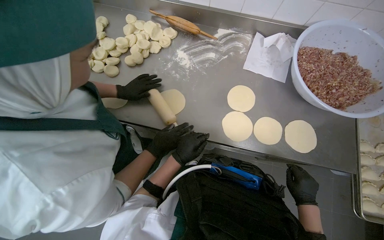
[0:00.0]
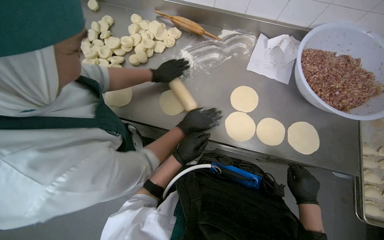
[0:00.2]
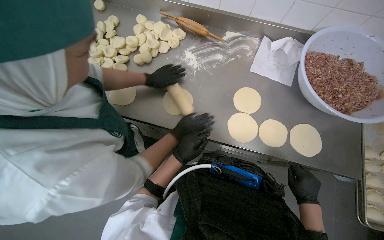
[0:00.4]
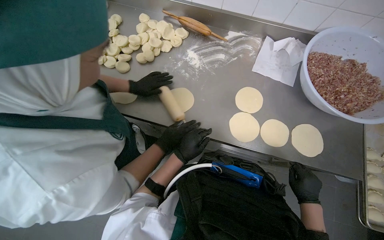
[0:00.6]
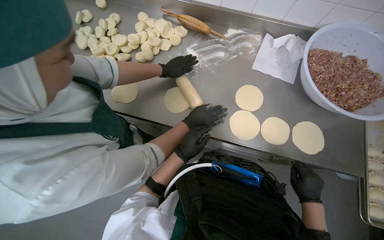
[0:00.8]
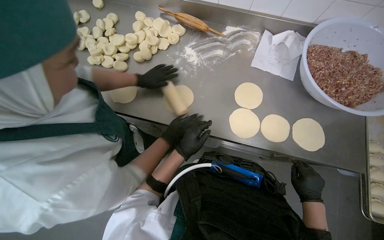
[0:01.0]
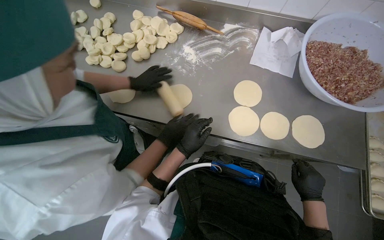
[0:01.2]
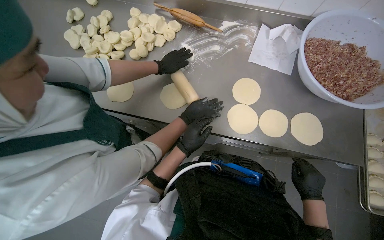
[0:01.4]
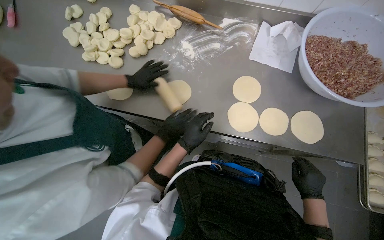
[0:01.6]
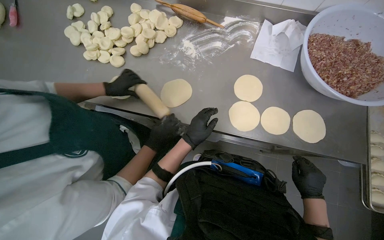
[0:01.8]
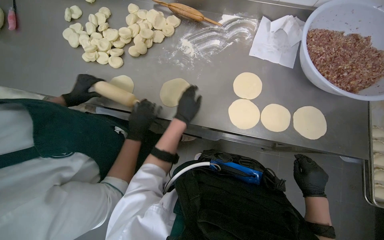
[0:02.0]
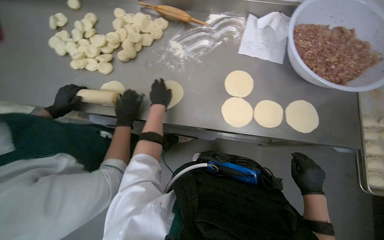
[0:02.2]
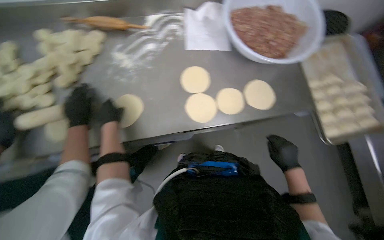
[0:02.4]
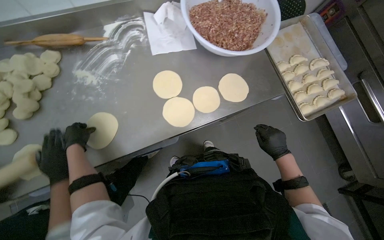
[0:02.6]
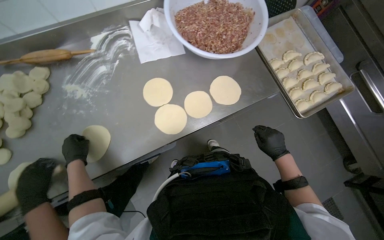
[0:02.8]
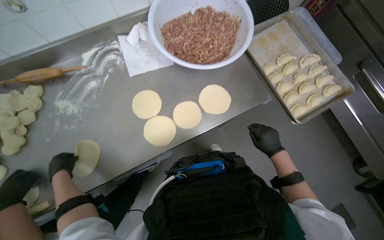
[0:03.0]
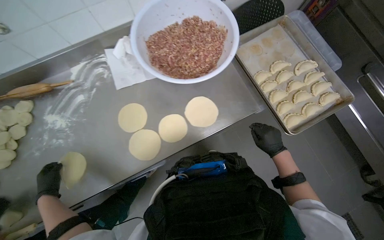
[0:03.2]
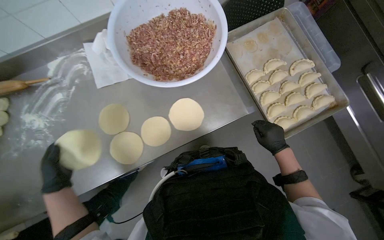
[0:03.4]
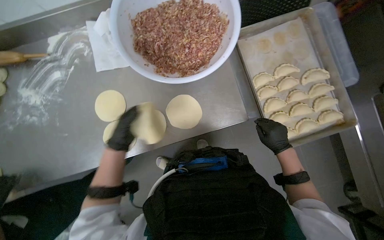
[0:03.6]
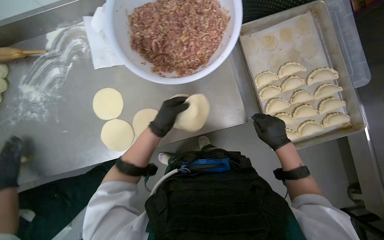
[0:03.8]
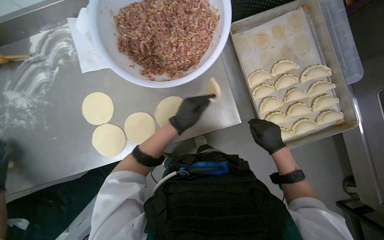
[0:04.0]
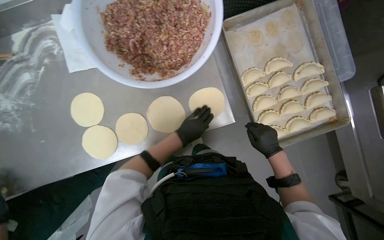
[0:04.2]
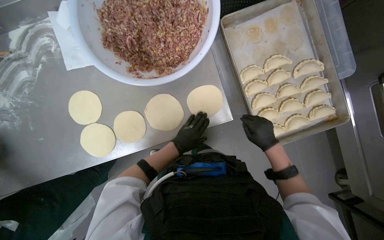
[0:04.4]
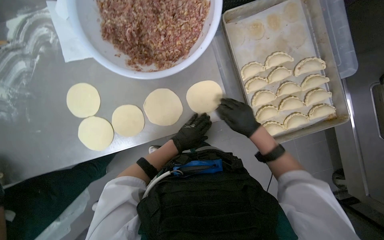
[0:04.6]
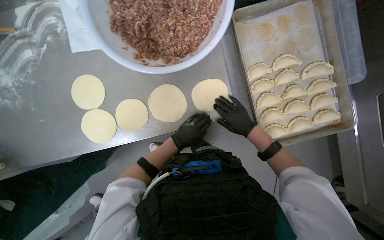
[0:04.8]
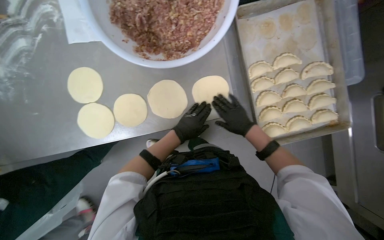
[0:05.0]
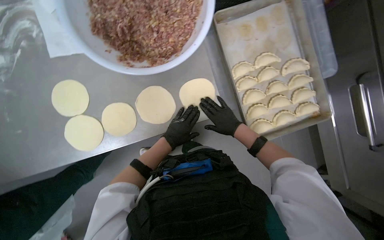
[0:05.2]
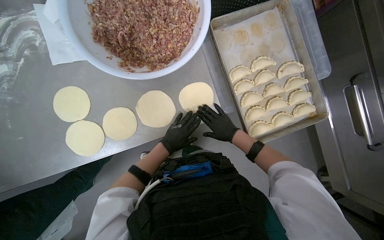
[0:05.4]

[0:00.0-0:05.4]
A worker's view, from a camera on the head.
Job: preparing food.
The whole recording: Rolling and arranging dough circles. The worker rolls out dough circles and arranges them on the table.
0:00.0 to 0:01.4: The left hand swings nearer and farther, roughly 10 cm each way, with 2 reversals.
0:01.4 to 0:02.8: The wearer looks roughly 40 degrees further to the right.
0:02.8 to 0:04.0: The camera travels roughly 40 cm. The view tips downward by roughly 10 degrees.
0:04.0 to 0:05.4: The left hand travels farther from the camera and down the picture by some 15 cm.

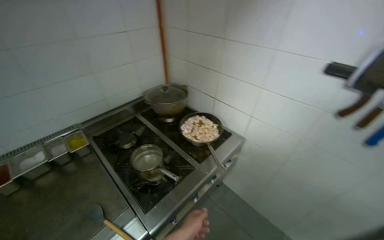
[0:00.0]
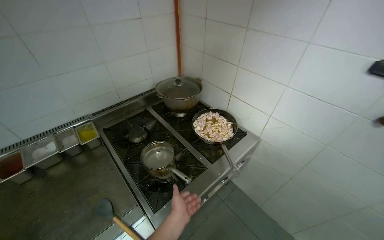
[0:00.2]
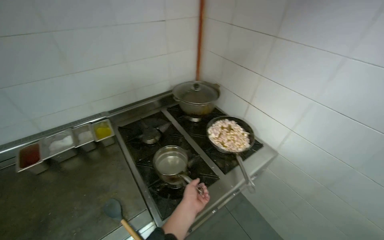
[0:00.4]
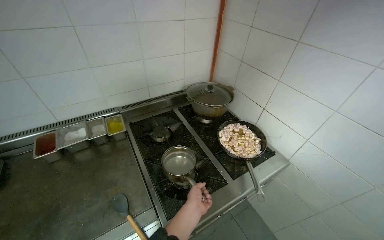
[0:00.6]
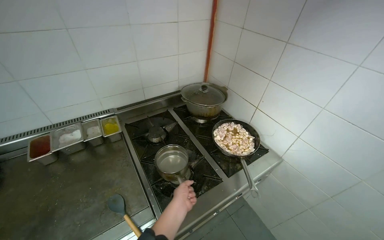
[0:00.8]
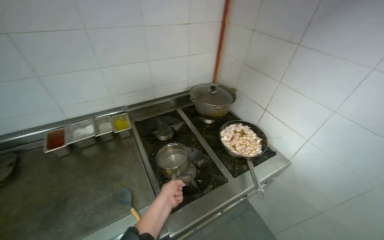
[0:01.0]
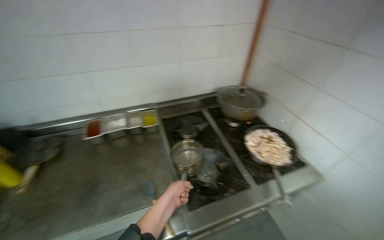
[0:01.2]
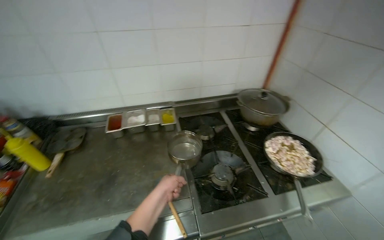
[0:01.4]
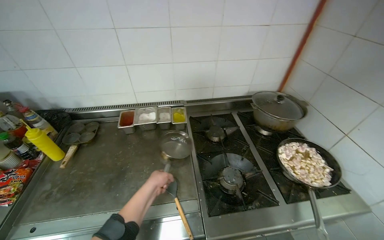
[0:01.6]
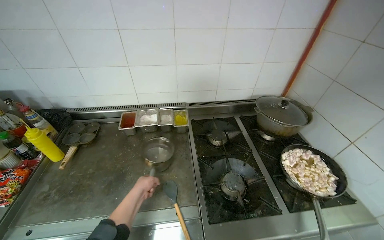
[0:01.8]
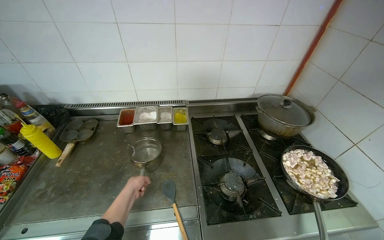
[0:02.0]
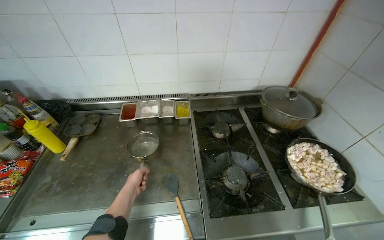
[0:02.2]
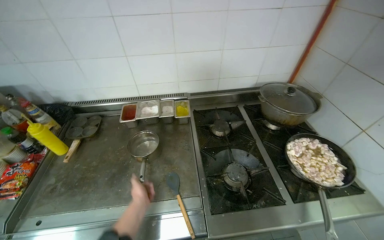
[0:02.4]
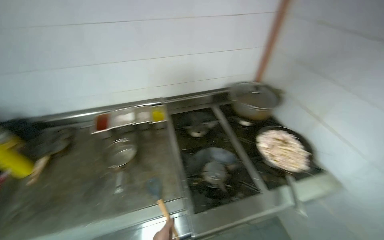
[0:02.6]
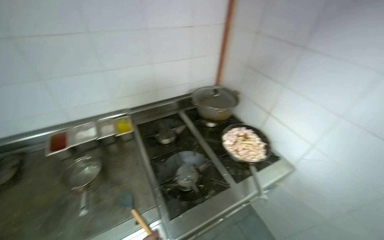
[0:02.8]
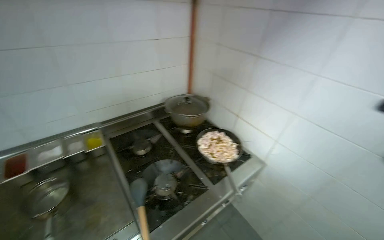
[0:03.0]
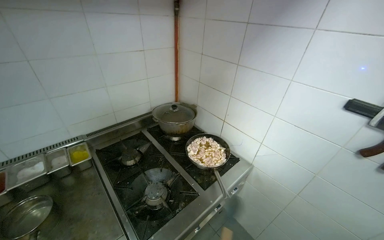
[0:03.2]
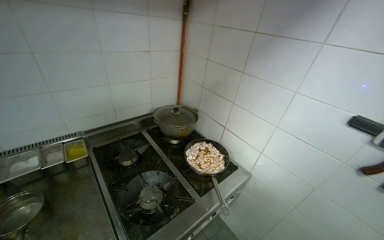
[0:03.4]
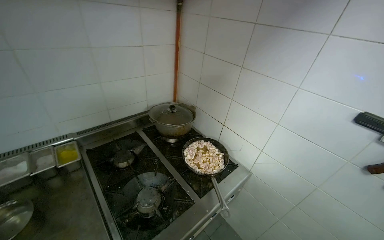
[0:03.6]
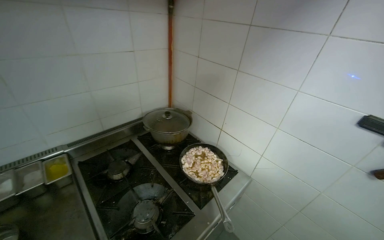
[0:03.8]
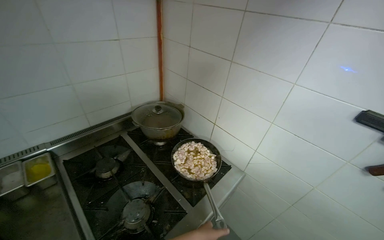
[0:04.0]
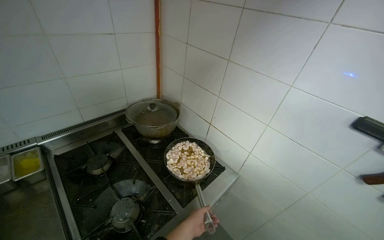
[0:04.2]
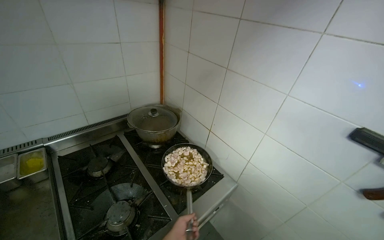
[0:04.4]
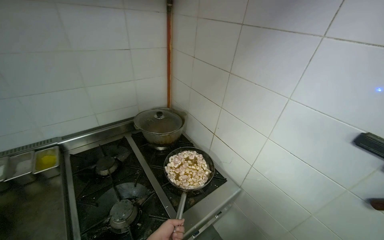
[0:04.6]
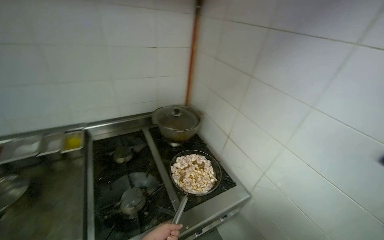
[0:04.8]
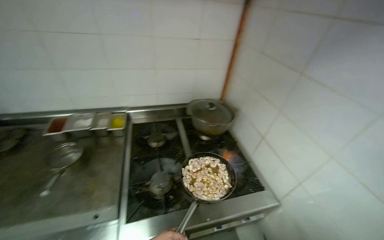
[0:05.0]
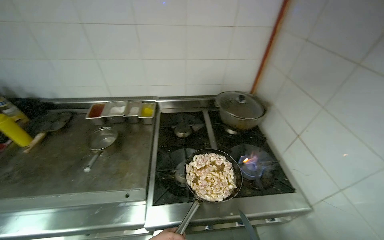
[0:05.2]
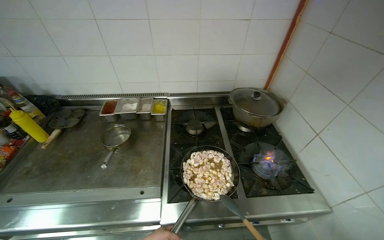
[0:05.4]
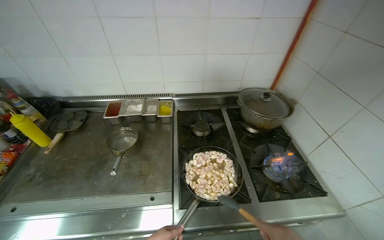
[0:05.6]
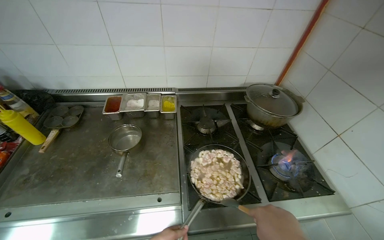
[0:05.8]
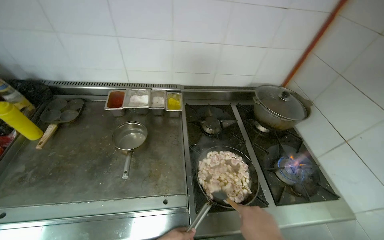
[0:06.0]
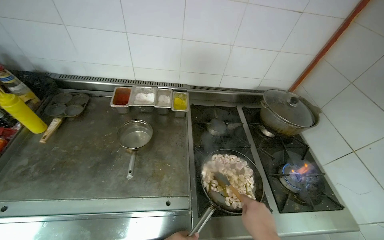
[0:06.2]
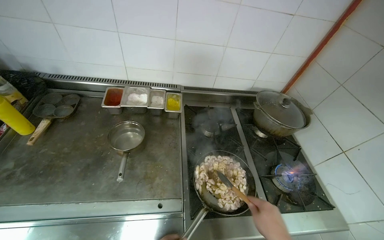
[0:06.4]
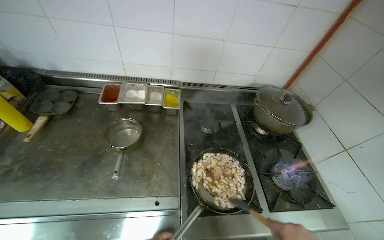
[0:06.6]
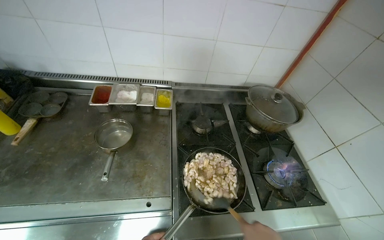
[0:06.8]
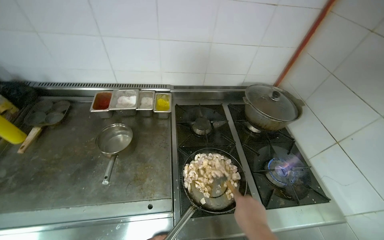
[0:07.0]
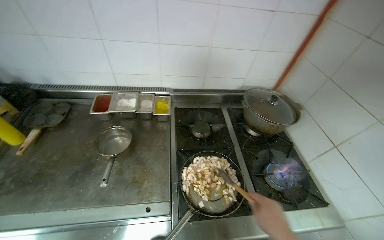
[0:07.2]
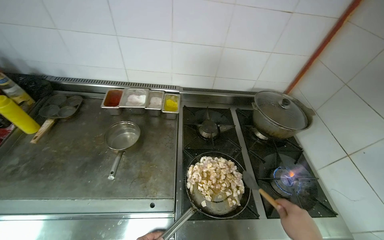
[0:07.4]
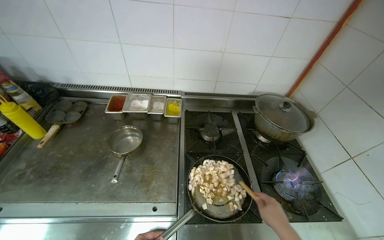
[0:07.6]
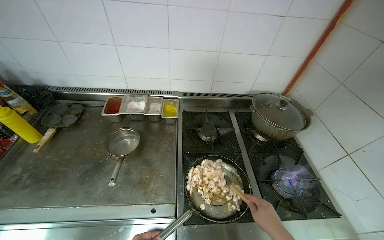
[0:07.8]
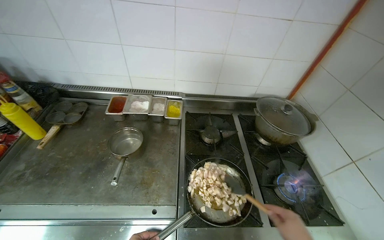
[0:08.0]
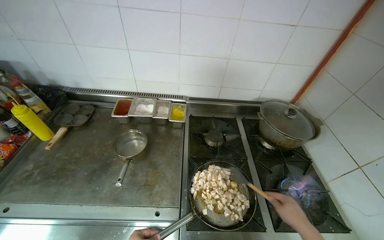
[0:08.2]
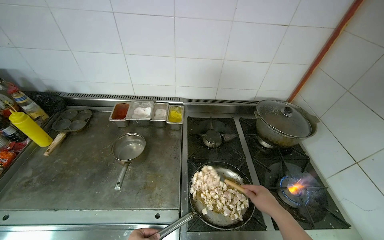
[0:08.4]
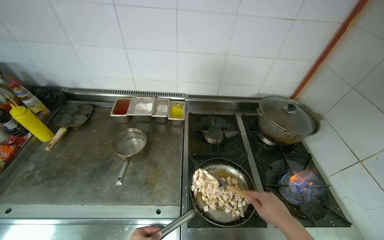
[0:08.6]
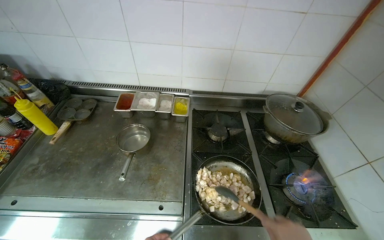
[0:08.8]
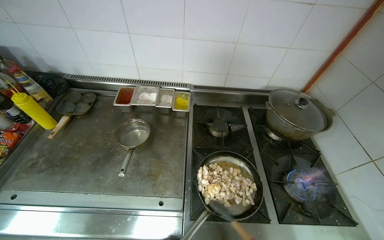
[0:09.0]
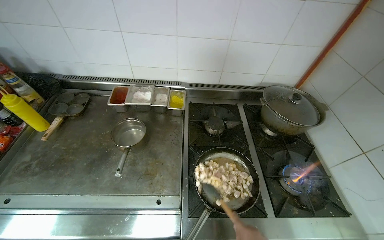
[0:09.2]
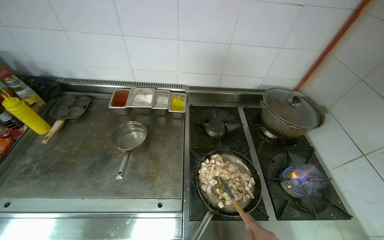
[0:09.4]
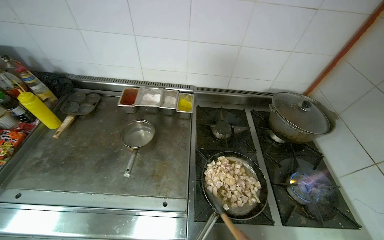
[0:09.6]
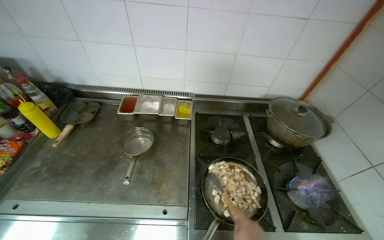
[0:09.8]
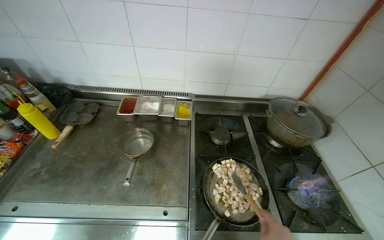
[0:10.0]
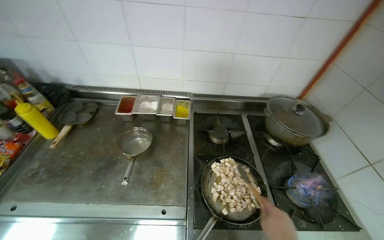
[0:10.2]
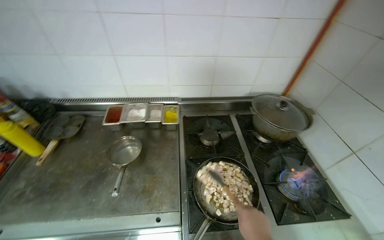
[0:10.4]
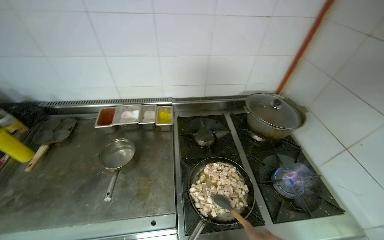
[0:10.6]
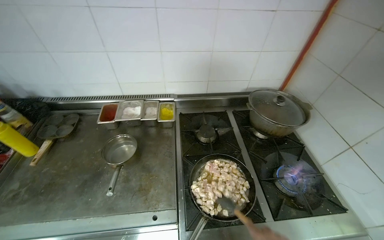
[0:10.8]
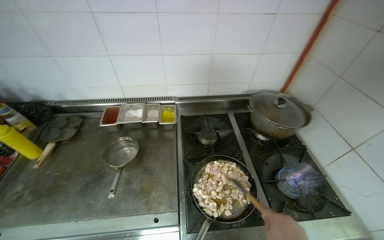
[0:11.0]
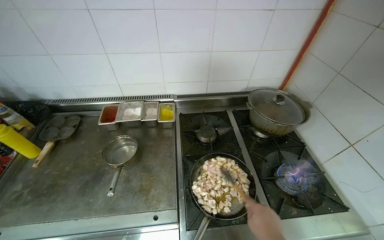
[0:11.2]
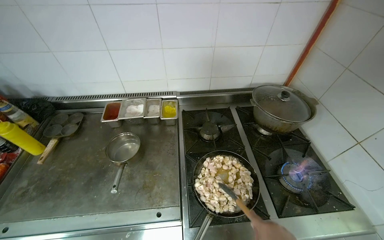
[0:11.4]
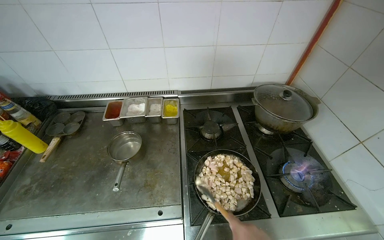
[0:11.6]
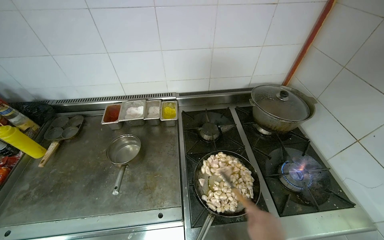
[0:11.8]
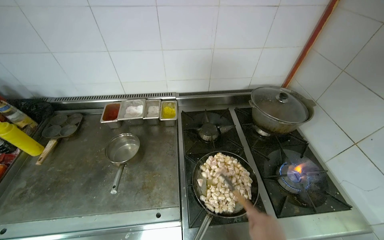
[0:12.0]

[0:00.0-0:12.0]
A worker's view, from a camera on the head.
Job: cooking food.
The whole recording: Cooking food in pan. The worker turns on the stove, stirs food in a pan, and adds chopped onion to it.
0:00.0 to 0:01.6: The head turns to the left by roughly 35 degrees.
0:01.6 to 0:03.0: The head turns to the right by roughly 30 degrees.
0:04.4 to 0:06.0: The wearer looks about 35 degrees further to the left.

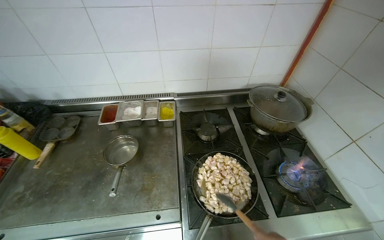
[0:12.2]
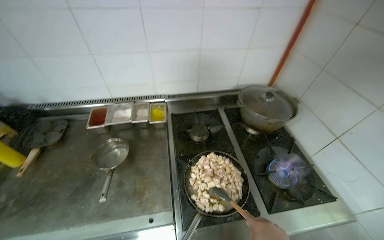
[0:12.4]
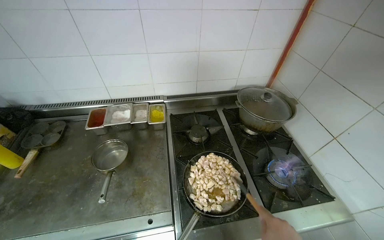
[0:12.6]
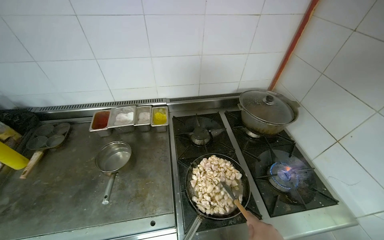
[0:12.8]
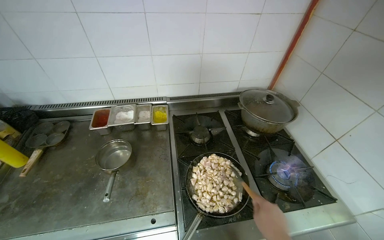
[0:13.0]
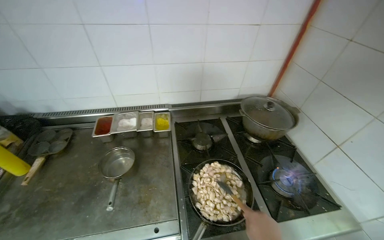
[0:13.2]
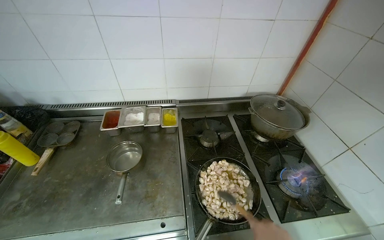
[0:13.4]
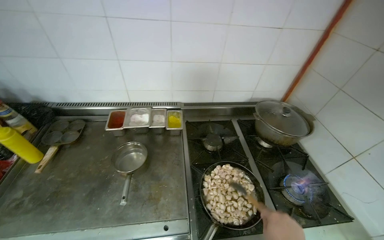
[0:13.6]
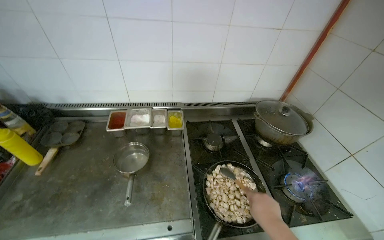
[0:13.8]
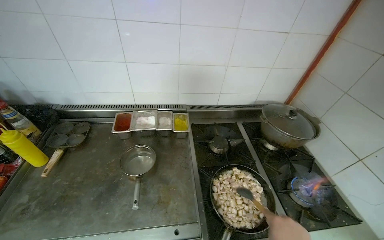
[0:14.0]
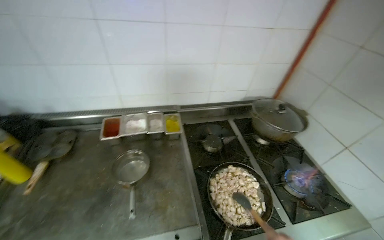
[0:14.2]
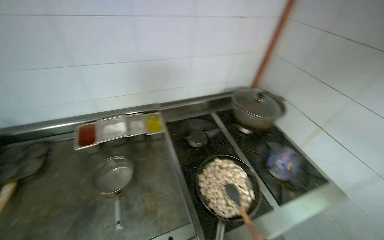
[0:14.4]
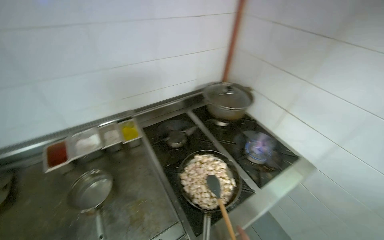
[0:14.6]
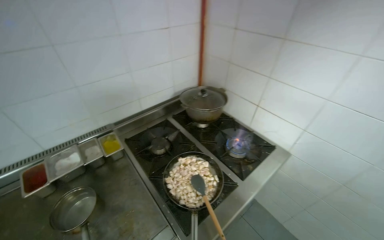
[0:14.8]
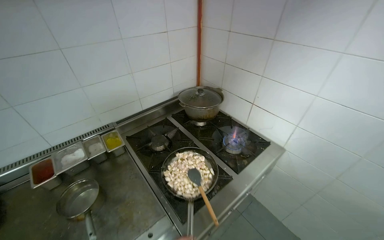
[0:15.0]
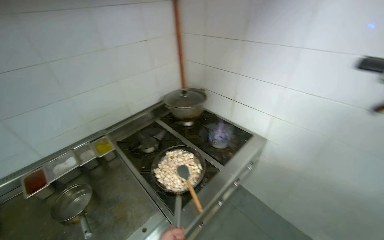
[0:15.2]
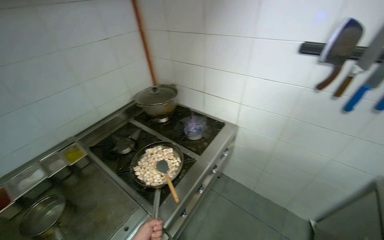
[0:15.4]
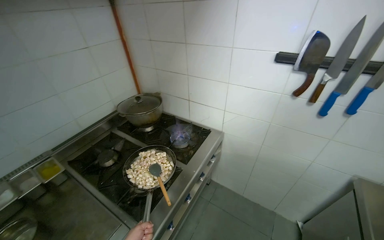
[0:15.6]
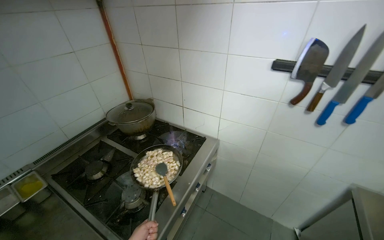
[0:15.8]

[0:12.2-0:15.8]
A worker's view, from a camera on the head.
Job: cooking food.
The whole recording: Cooking food in pan. The worker turns on the stove, stirs food in a pan, and adds chopped onion to it.
0:14.0 to 0:15.8: The head turns to the right by about 55 degrees.
